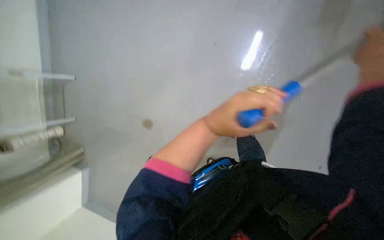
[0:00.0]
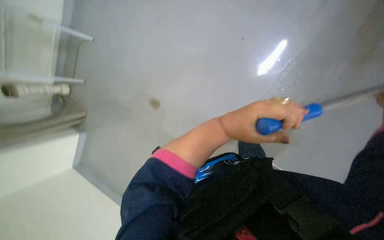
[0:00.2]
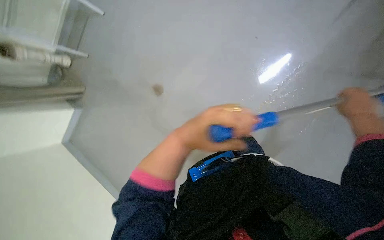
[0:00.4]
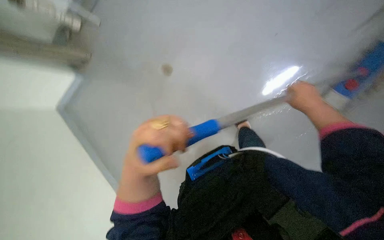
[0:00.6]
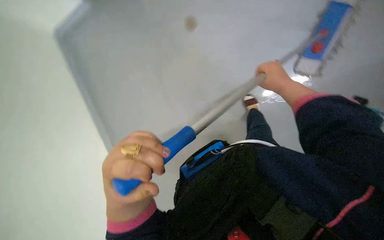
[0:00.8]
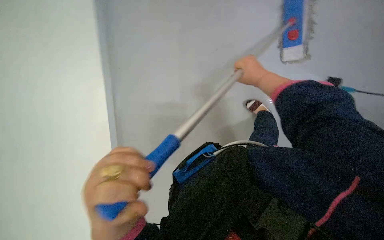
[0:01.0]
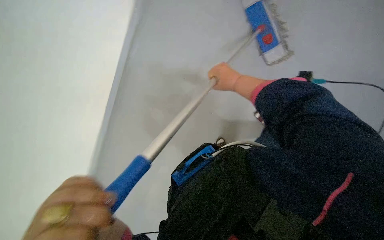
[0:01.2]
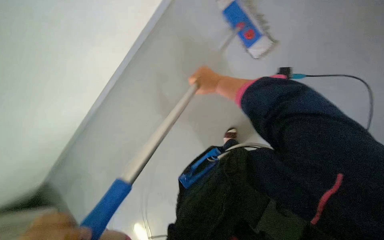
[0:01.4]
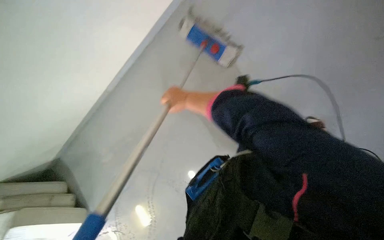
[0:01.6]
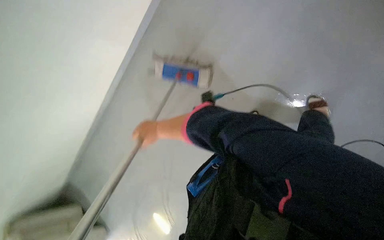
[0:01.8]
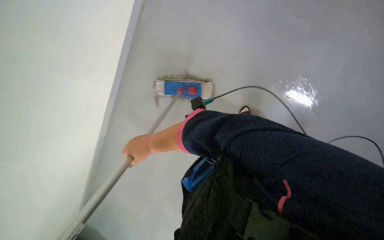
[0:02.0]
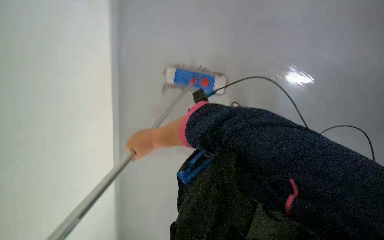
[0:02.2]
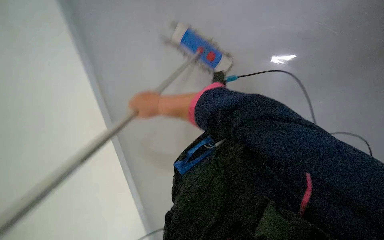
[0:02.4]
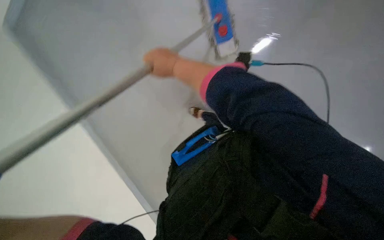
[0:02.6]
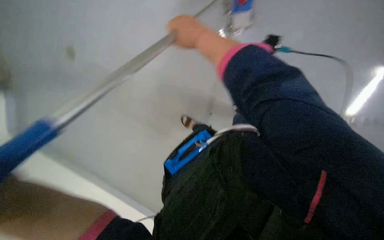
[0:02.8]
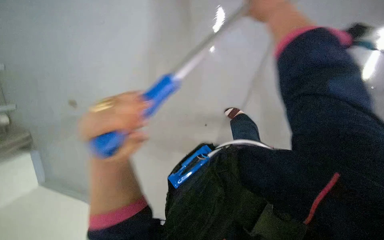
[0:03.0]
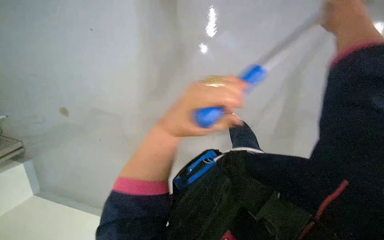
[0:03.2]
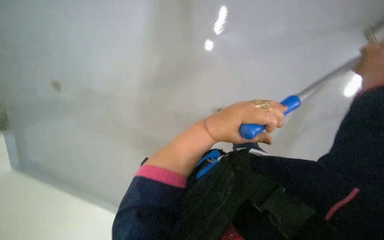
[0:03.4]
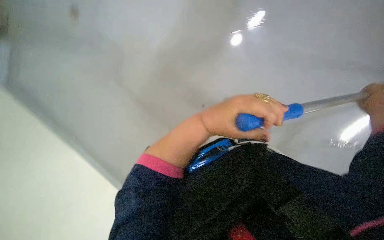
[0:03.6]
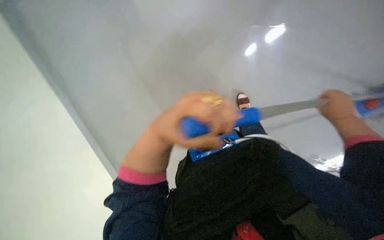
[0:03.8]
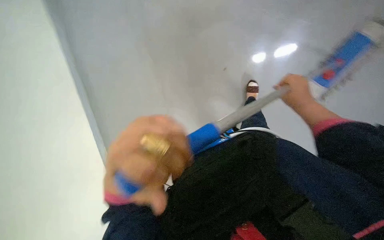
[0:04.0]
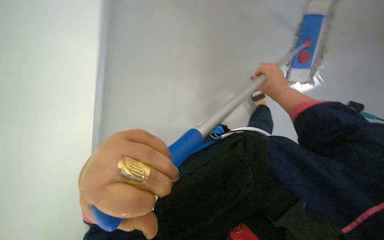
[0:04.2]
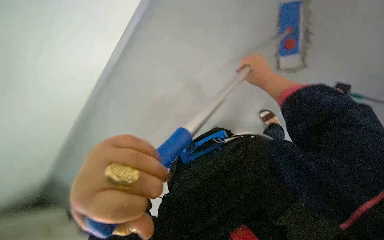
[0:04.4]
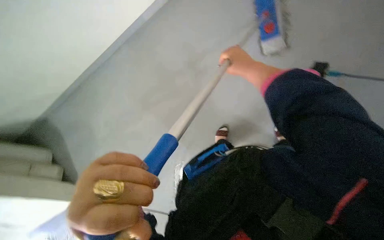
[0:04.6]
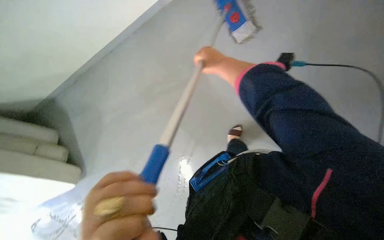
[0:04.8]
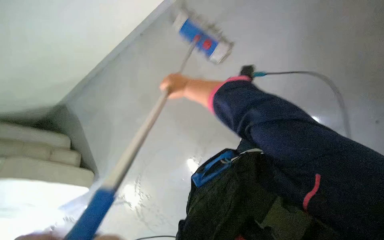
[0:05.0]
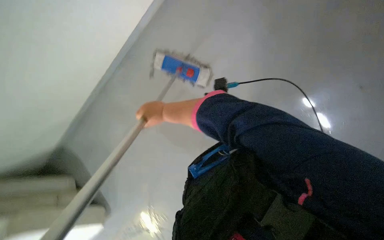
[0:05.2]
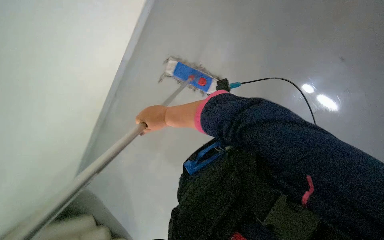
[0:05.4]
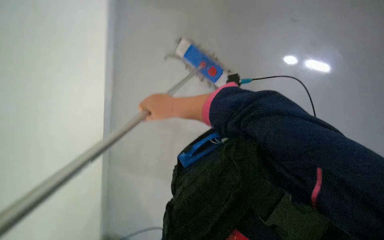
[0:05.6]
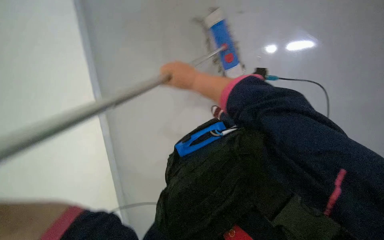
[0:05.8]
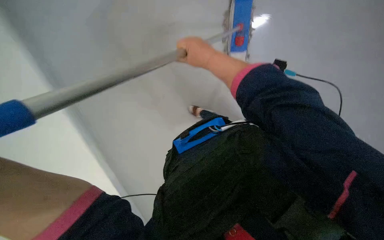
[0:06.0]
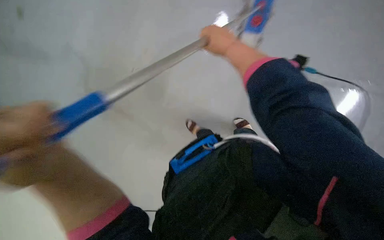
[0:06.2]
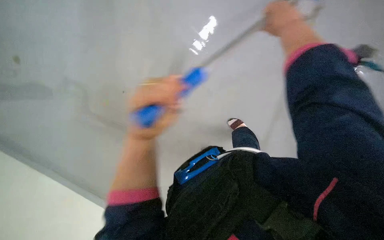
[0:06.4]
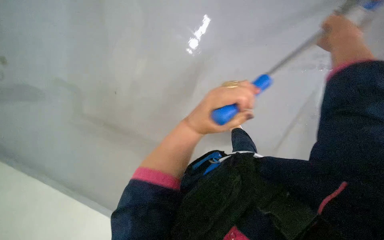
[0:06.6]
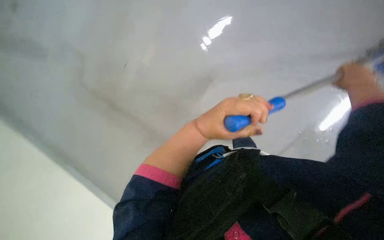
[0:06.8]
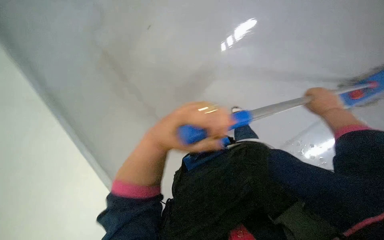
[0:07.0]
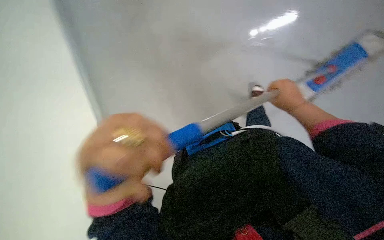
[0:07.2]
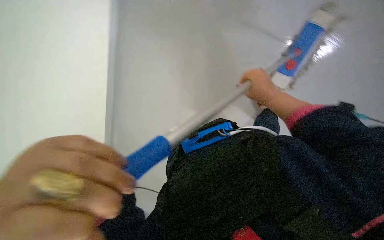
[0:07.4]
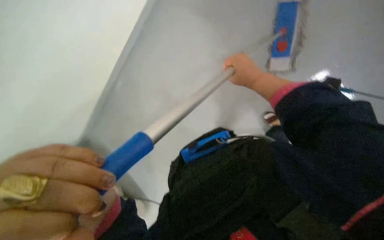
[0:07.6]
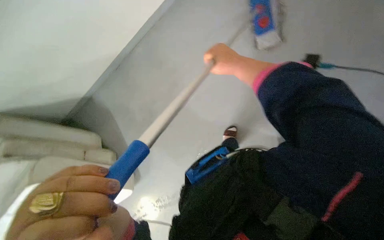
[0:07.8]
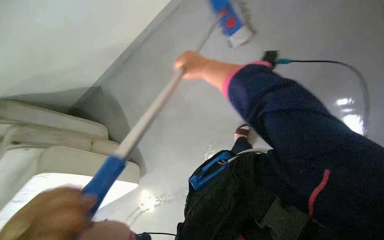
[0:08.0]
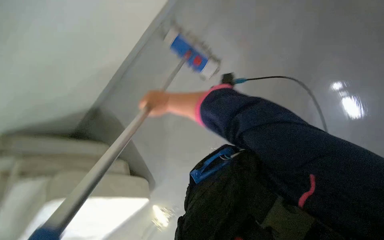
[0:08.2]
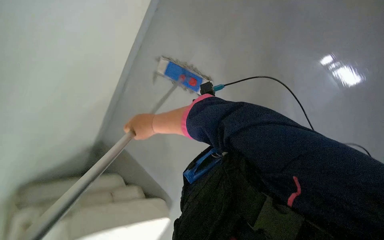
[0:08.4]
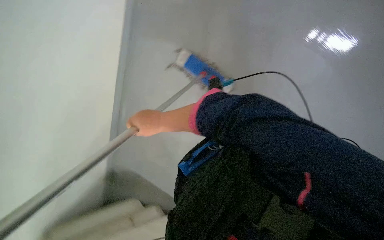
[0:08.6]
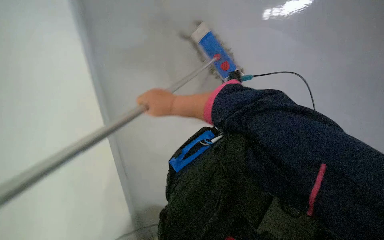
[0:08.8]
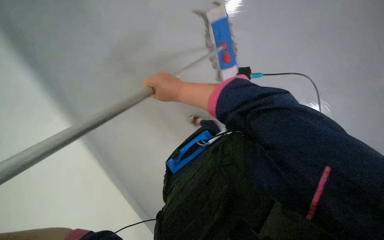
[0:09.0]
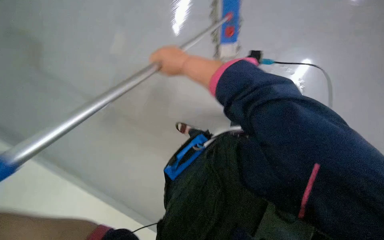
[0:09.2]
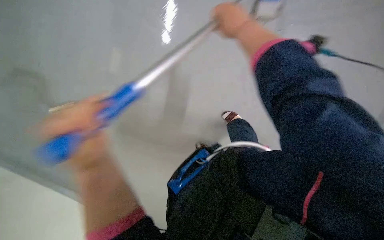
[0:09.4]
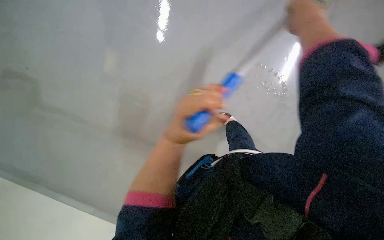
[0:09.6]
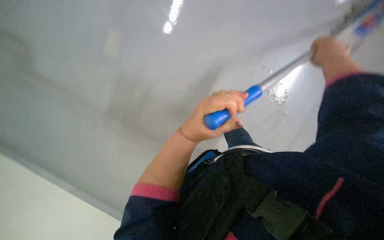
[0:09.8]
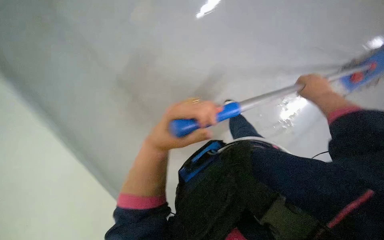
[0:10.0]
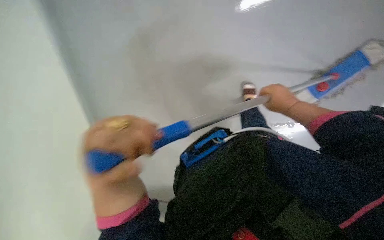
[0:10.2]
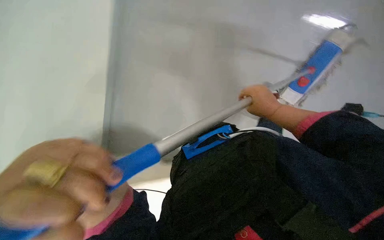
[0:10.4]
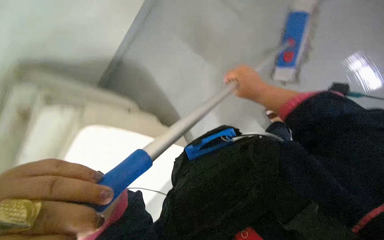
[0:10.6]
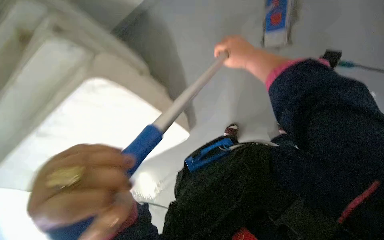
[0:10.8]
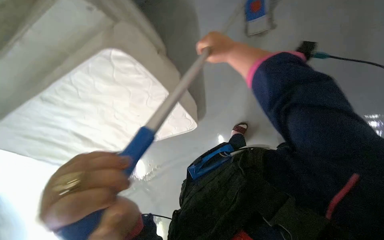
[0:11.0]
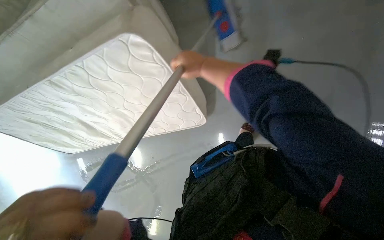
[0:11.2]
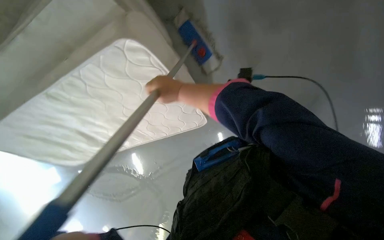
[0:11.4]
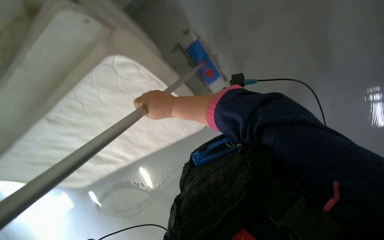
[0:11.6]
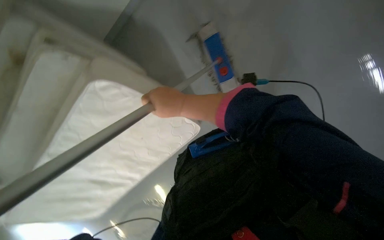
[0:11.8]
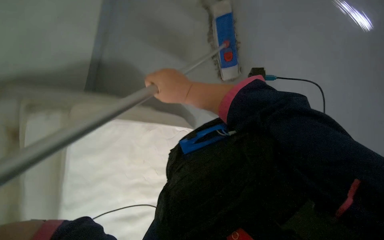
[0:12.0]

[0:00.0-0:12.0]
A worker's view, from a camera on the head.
Job: mopping floor.
The whole recording: Mopping the floor. The worker mops the floor with a flat mop, moving across different areas of the room.
0:06.0 to 0:07.6: The view tips downward by roughly 15 degrees.
0:09.0 to 0:10.4: The right hand goes roughly 20 cm to the right.
0:10.4 to 0:12.0: The scene rotates counterclockwise by approximately 40 degrees.

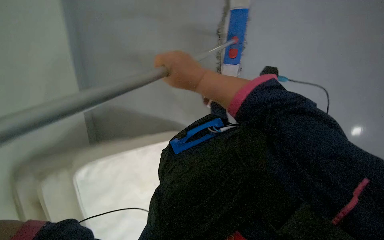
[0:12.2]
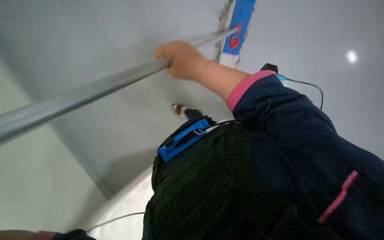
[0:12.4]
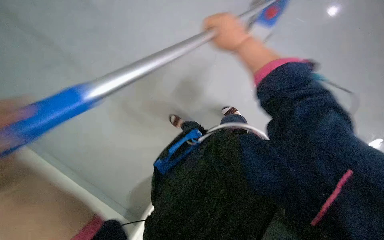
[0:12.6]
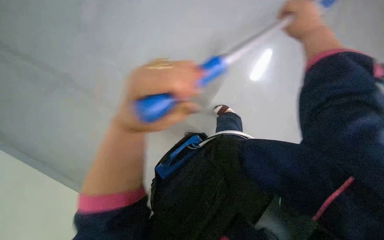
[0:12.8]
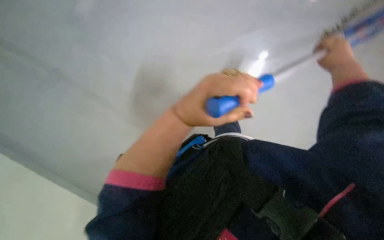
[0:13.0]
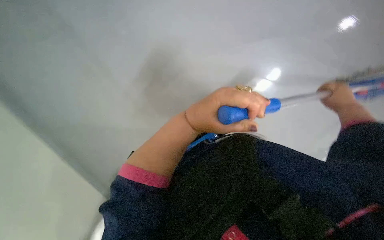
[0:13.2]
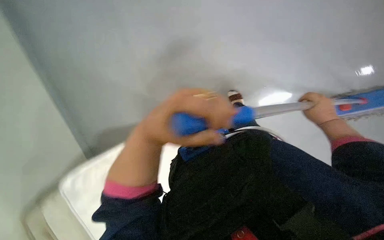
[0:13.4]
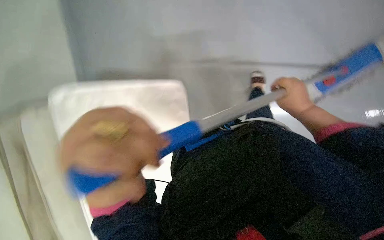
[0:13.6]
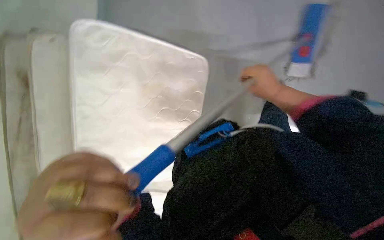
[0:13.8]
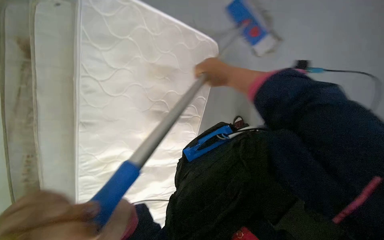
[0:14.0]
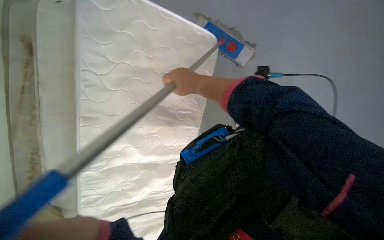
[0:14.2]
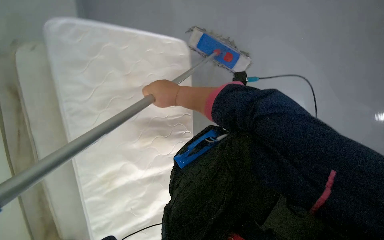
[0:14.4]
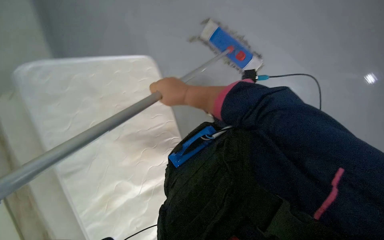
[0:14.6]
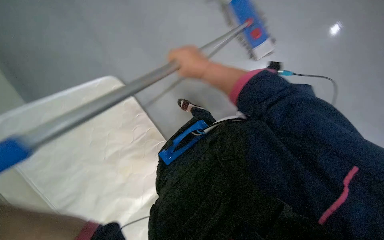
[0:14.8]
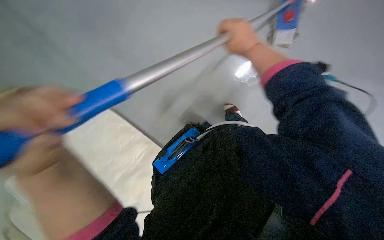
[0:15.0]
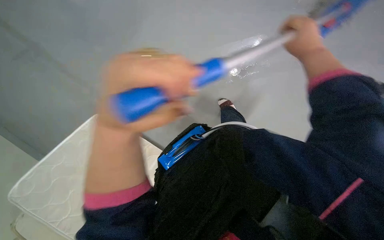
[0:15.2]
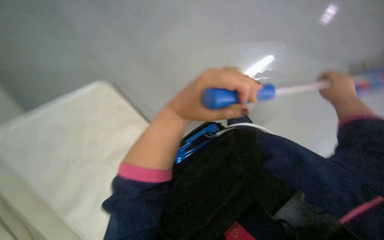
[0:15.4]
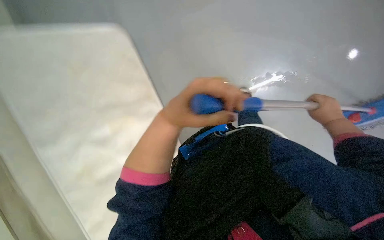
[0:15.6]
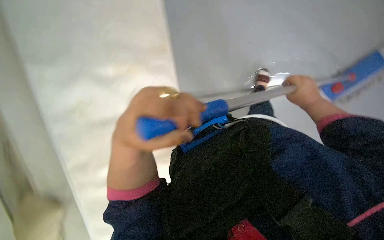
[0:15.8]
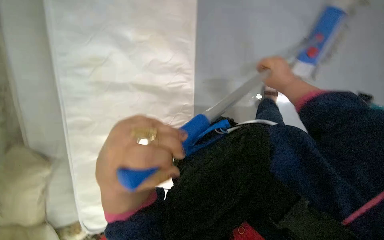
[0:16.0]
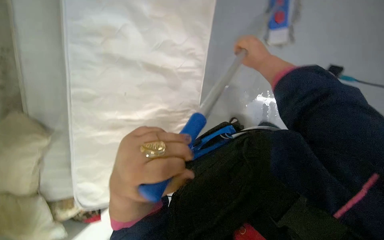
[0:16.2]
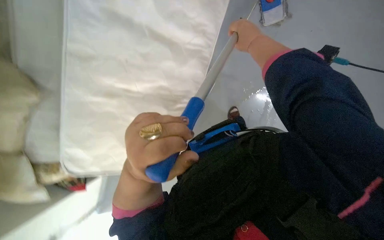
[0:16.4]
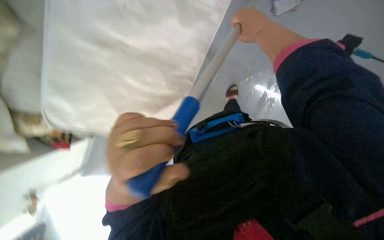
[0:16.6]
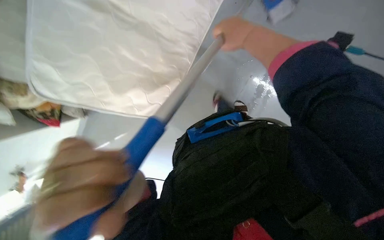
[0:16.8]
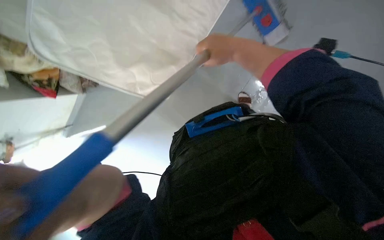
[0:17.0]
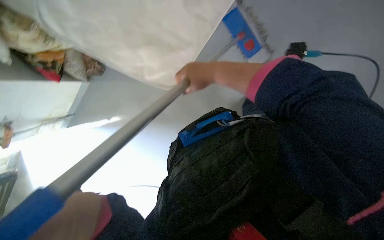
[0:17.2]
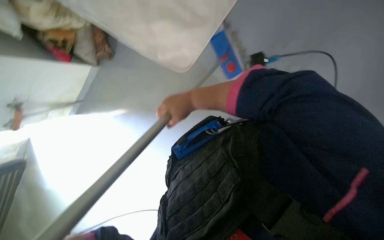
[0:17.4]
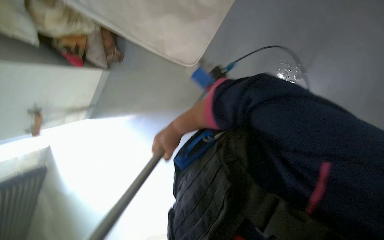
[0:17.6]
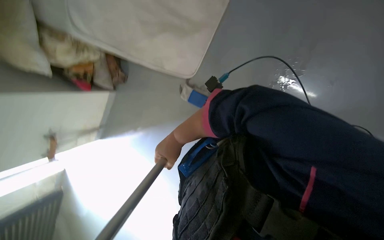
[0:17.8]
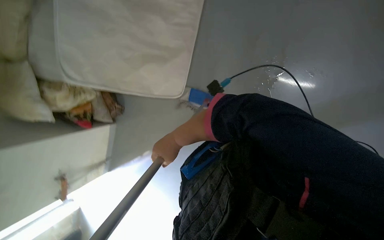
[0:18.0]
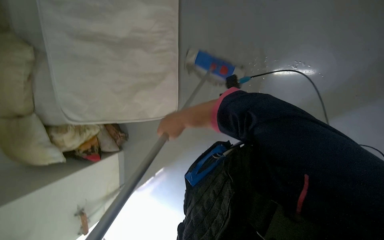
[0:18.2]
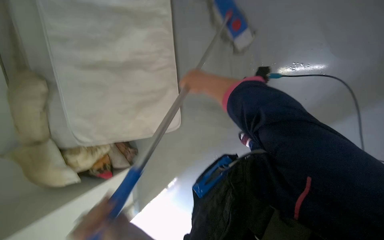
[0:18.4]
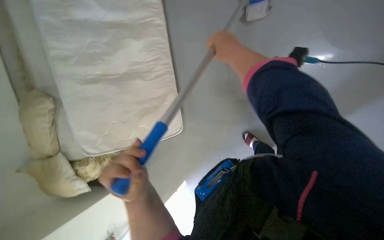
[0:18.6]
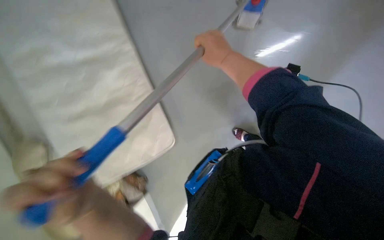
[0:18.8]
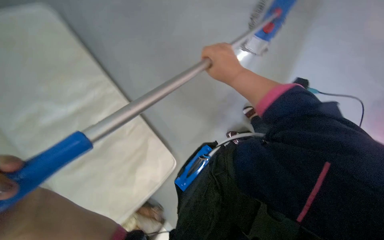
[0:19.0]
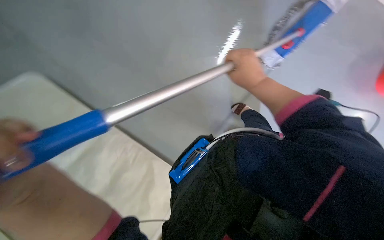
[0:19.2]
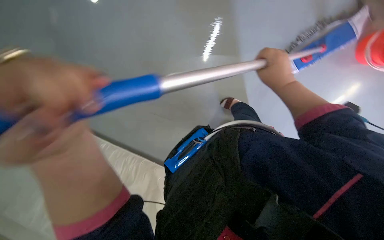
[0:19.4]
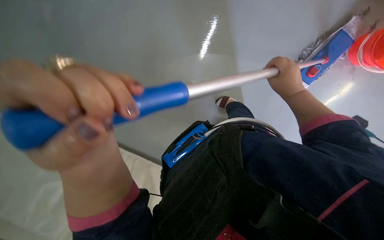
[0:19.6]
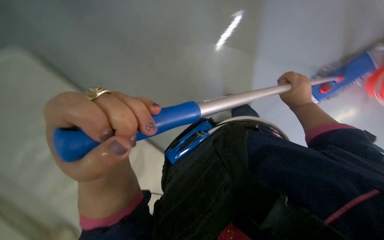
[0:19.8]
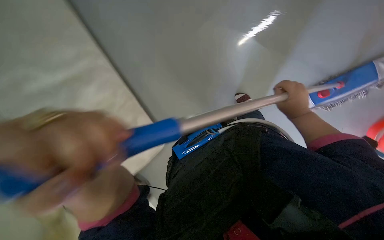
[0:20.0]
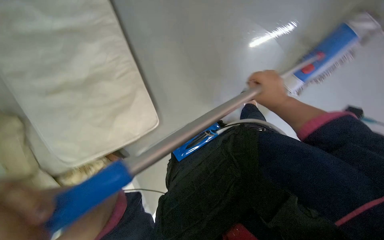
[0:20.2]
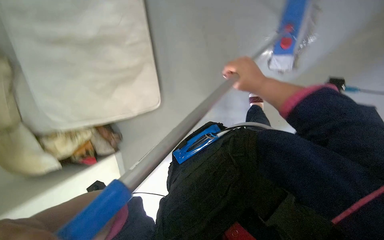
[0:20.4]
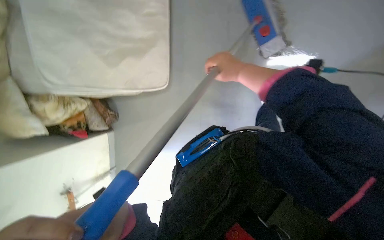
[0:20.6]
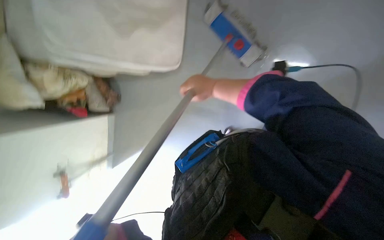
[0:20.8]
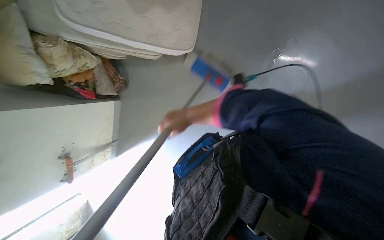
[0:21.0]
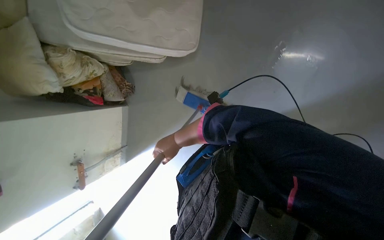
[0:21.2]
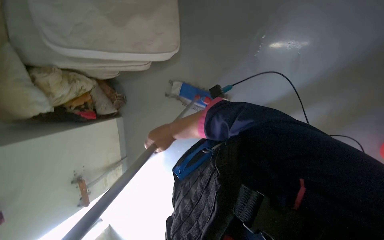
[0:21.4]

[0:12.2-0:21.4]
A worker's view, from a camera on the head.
Job: mopping floor.
The whole recording: Mopping the floor. The worker mops the floor with a flat mop, moving across different areas of the room.
0:12.2 to 0:13.8: The right hand goes some 20 cm to the right.
0:13.8 to 0:15.2: The camera pitches downward, by roughly 25 degrees.
0:15.2 to 0:16.8: The camera pitches downward, by roughly 20 degrees. The right hand goes about 40 cm to the left.
0:18.4 to 0:19.8: The right hand goes about 30 cm to the right.
0:19.8 to 0:21.4: The right hand shifts some 35 cm to the left.
